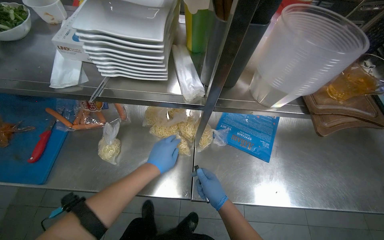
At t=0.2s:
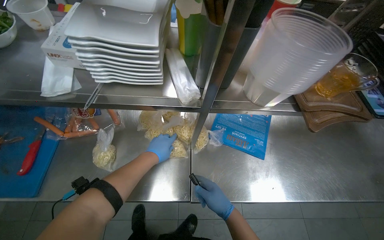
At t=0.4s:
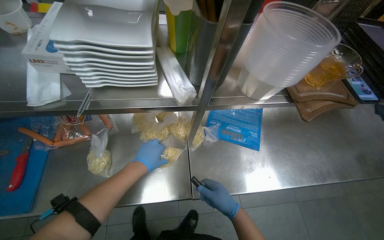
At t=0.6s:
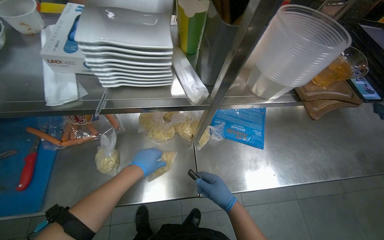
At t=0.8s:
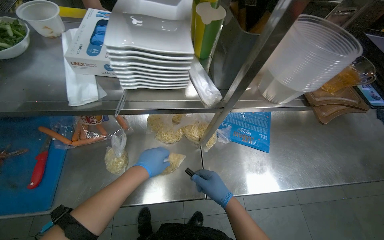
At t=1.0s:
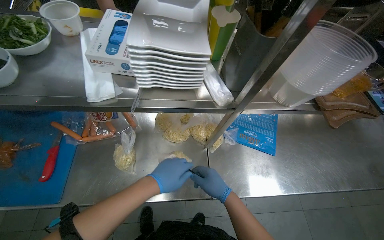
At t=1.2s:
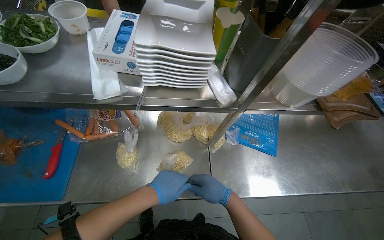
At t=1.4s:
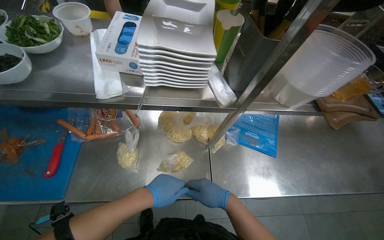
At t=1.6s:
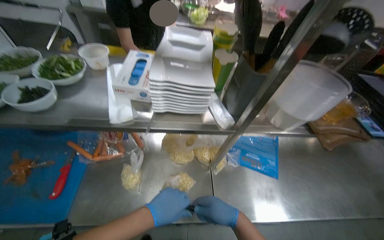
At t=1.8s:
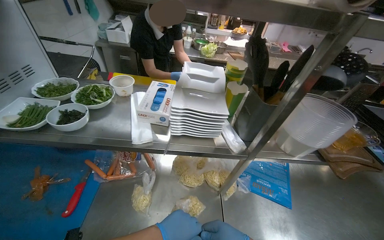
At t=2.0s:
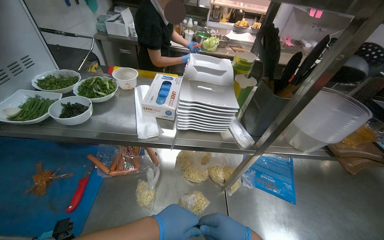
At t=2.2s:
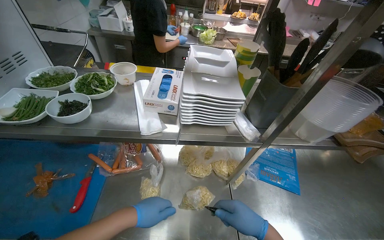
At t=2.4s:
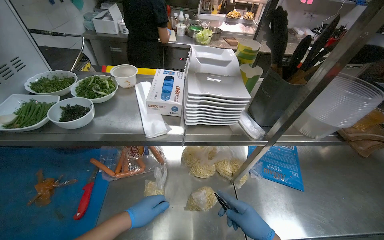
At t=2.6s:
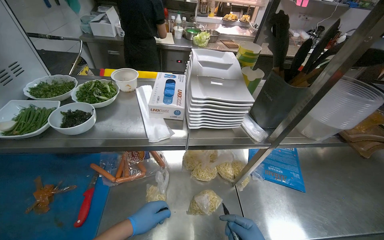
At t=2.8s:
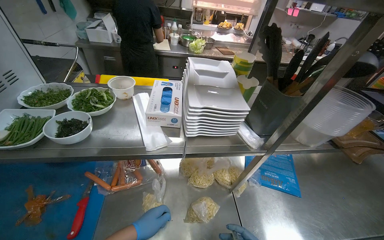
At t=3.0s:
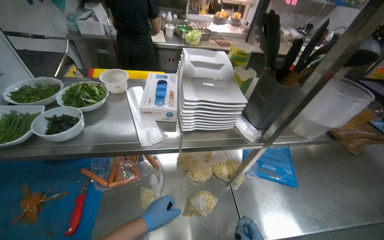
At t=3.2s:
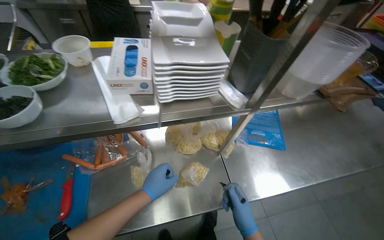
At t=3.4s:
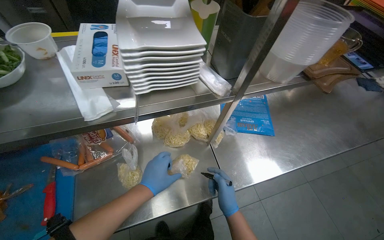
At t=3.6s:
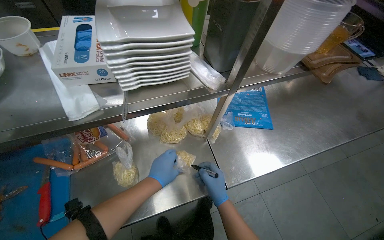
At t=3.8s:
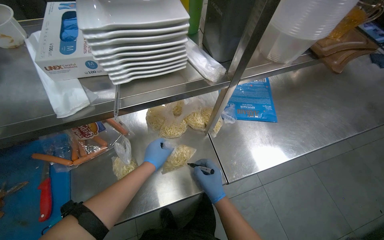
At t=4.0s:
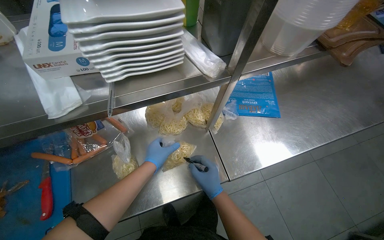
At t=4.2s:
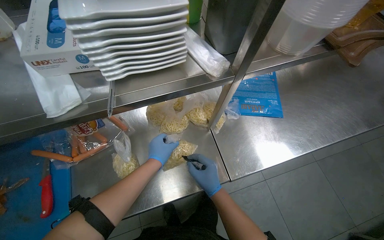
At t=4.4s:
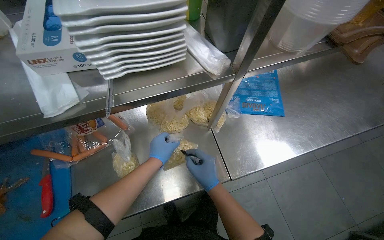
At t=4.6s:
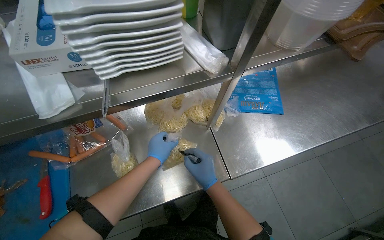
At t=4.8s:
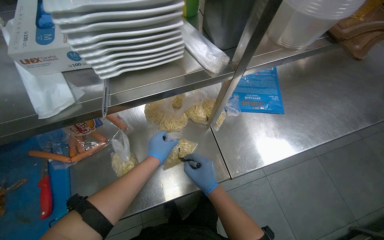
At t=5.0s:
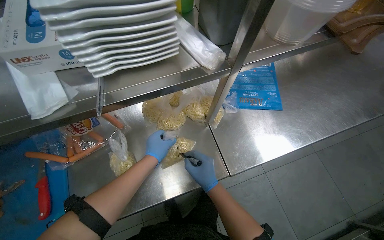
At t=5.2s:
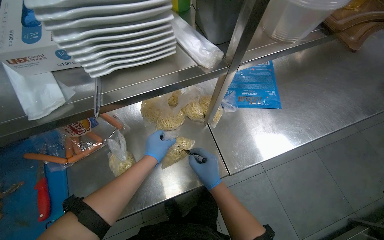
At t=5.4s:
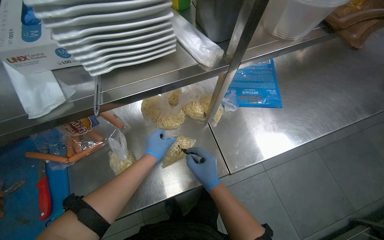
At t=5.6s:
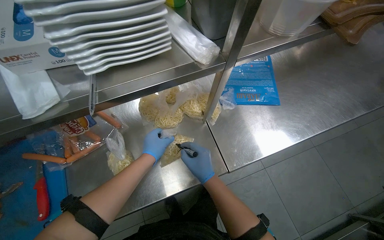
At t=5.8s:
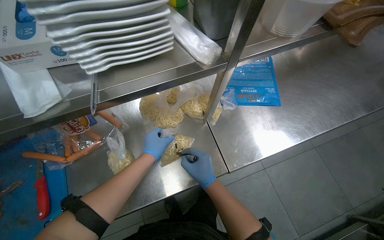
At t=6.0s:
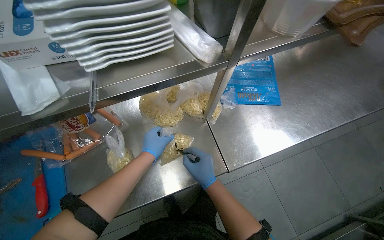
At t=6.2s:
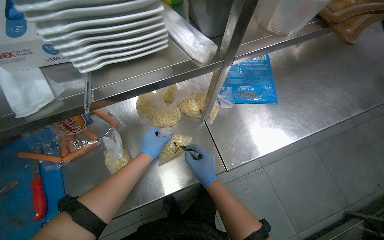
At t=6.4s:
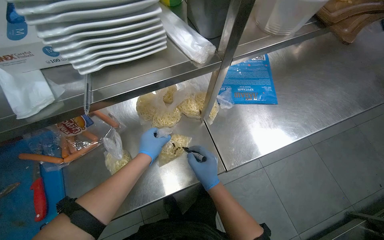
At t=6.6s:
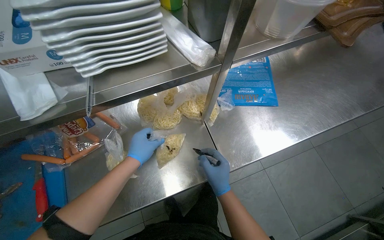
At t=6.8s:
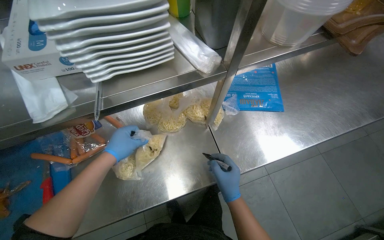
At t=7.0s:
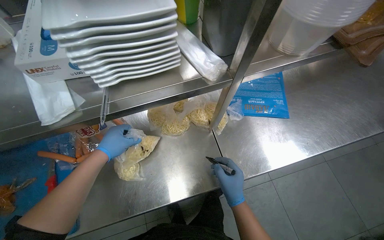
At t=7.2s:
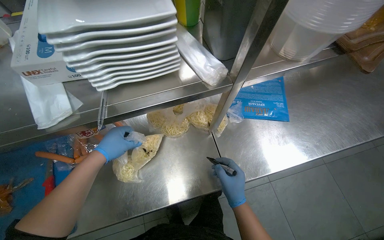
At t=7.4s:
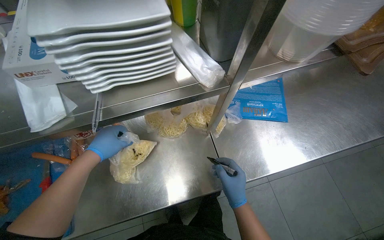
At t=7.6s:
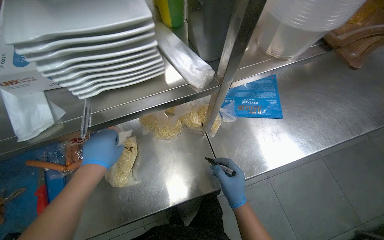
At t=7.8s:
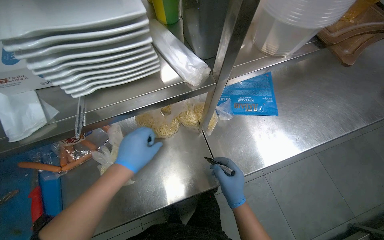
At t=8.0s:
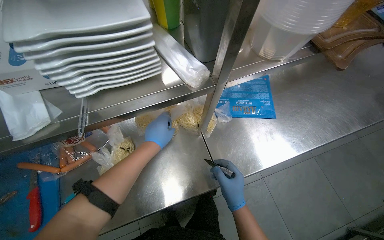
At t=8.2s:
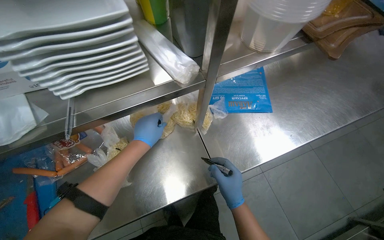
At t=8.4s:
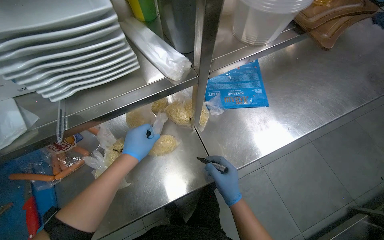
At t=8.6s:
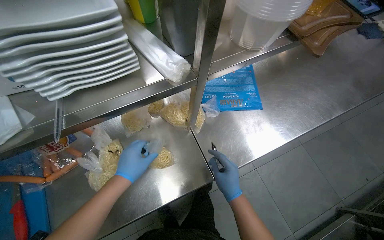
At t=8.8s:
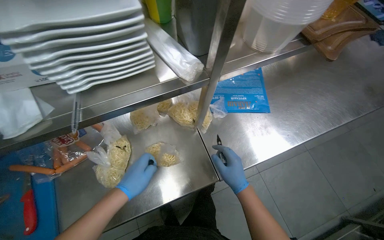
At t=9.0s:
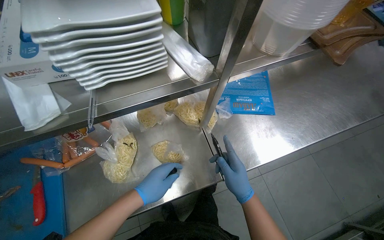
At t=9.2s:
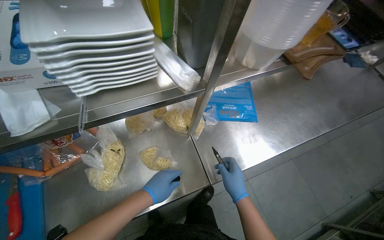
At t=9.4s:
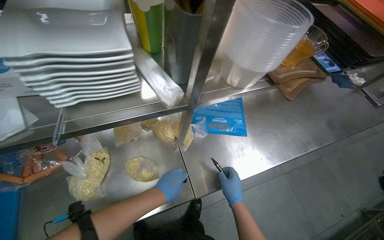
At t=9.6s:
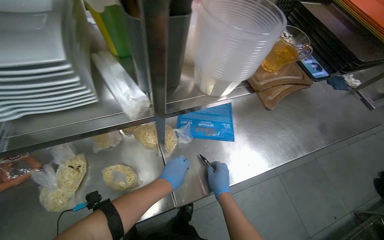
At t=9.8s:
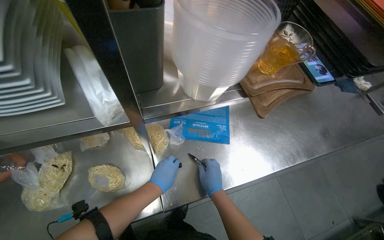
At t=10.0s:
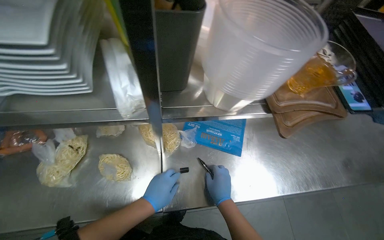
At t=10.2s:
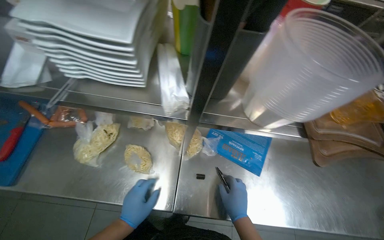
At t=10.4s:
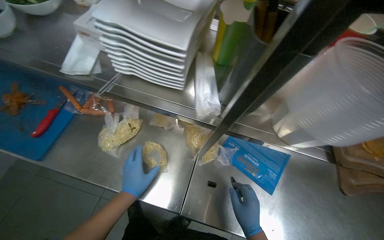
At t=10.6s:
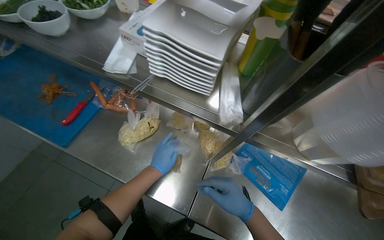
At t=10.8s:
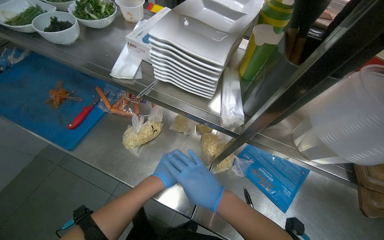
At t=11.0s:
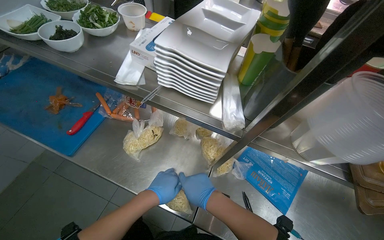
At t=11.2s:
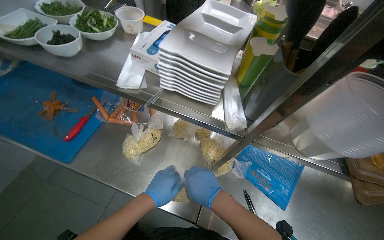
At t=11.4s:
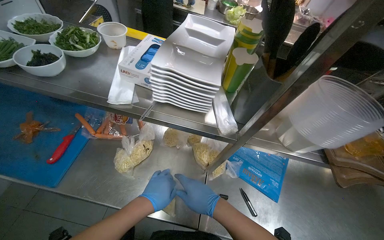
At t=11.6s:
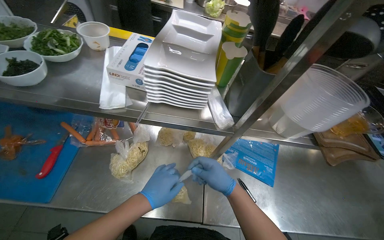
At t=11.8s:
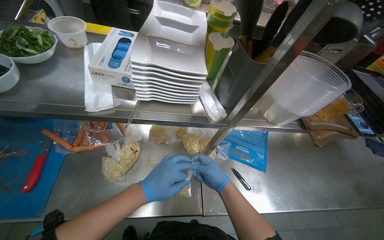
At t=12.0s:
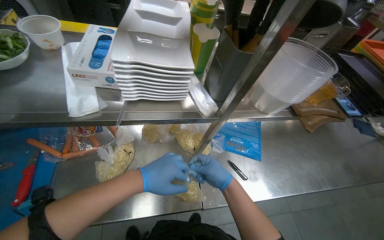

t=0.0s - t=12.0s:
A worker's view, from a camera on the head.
Job: preparing food.
The whole recording: Preparing noodle portions. The worker seals individual portions of noodles into plastic bags.
t=0.0s - t=1.6s: Both hands move nearer to the camera, about 10 cm.
t=3.0s - t=4.4s: The wearer looks some 20 degrees further downward. The left hand travels farther from the camera by roughly 15 cm.
t=4.4s - t=6.0s: The hands make small movements and keep their place.
t=6.0s - t=7.6s: The left hand shifts about 10 cm nearer to the camera. The right hand moves to the right, roughly 10 cm.
t=7.6s - t=9.0s: The left hand heads to the right and down the picture, covering some 15 cm.
t=9.0s - t=10.4s: The wearer's head swings roughly 35 degrees to the left.
t=10.4s - t=12.0s: The wearer's head swings roughly 25 degrees to the right.

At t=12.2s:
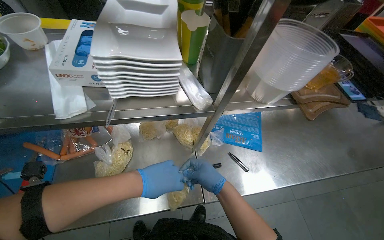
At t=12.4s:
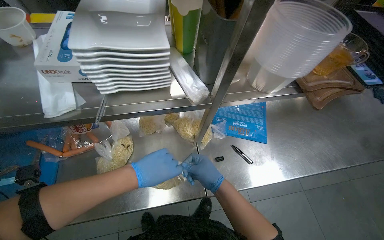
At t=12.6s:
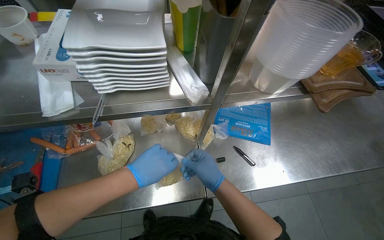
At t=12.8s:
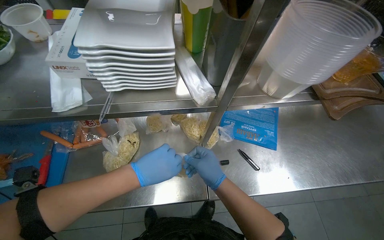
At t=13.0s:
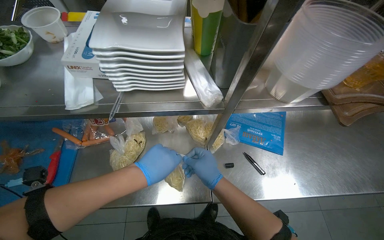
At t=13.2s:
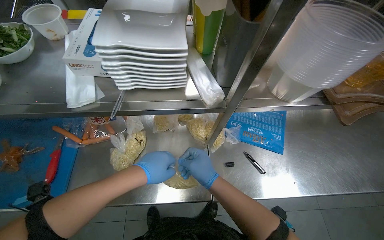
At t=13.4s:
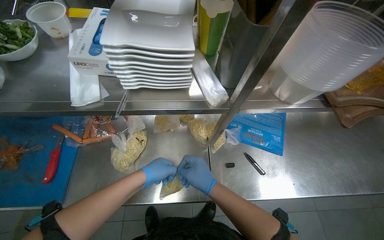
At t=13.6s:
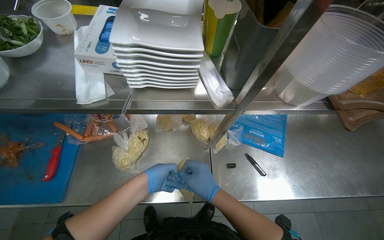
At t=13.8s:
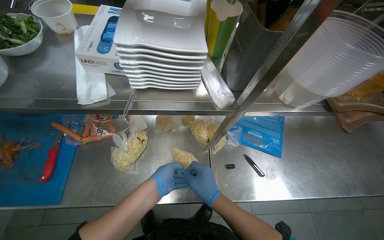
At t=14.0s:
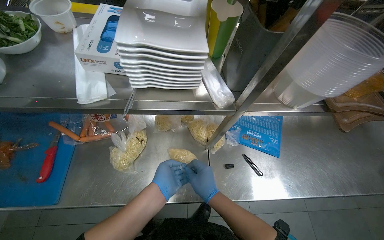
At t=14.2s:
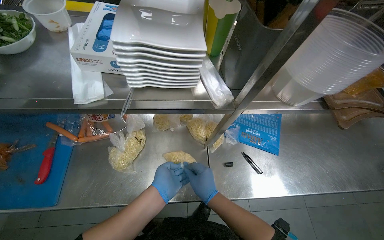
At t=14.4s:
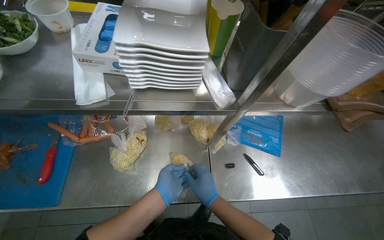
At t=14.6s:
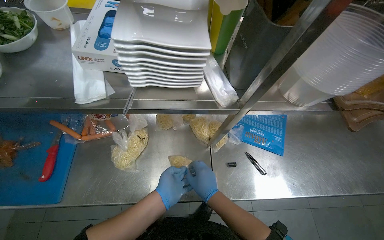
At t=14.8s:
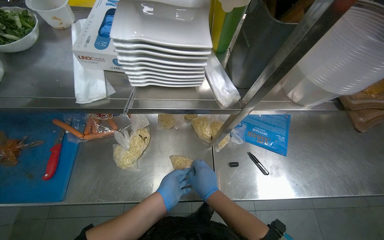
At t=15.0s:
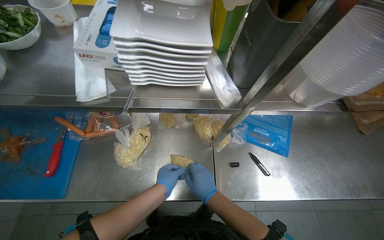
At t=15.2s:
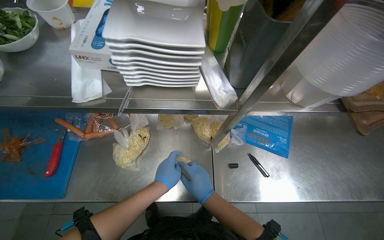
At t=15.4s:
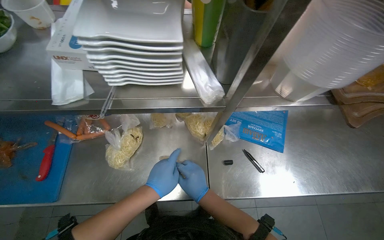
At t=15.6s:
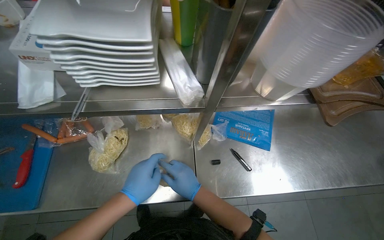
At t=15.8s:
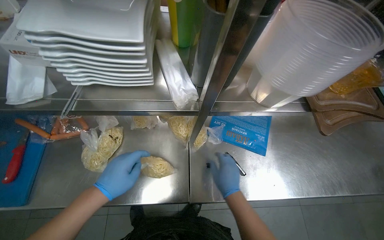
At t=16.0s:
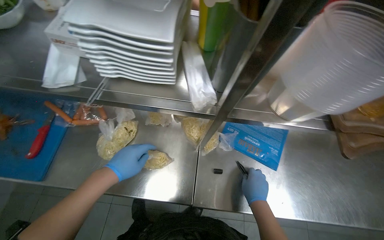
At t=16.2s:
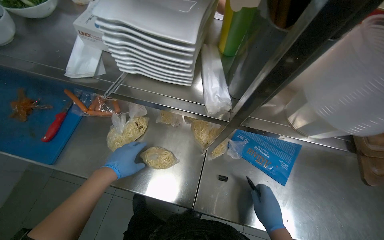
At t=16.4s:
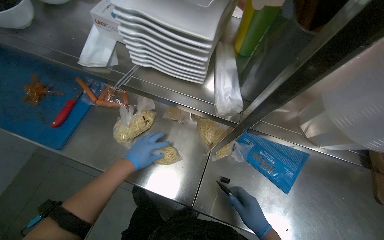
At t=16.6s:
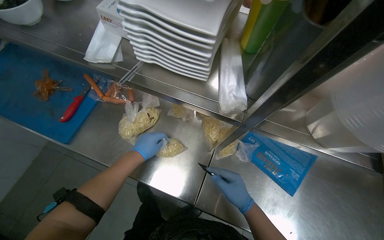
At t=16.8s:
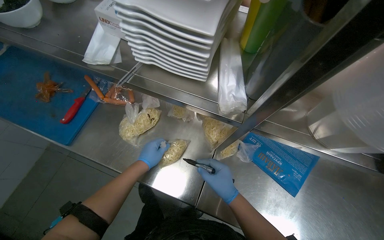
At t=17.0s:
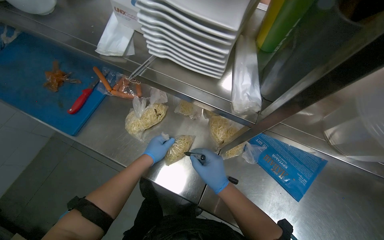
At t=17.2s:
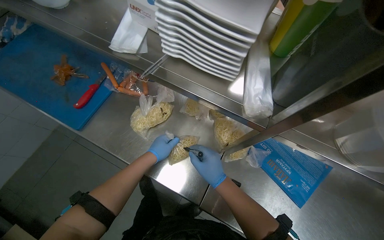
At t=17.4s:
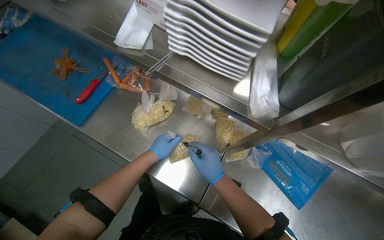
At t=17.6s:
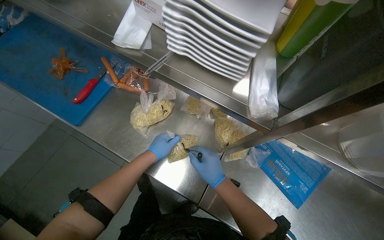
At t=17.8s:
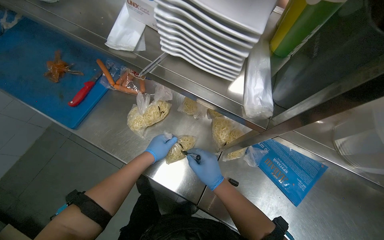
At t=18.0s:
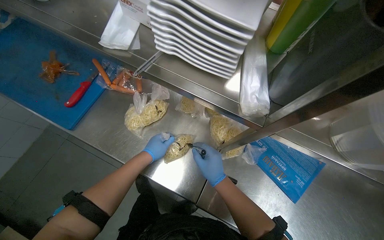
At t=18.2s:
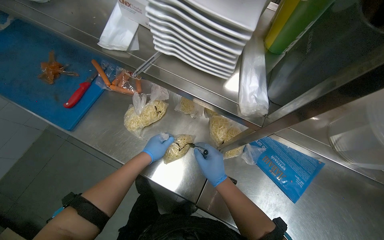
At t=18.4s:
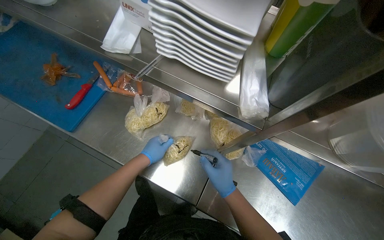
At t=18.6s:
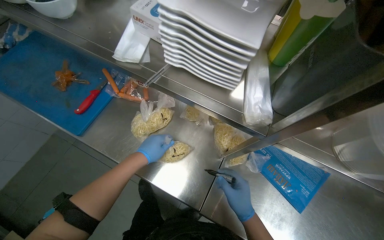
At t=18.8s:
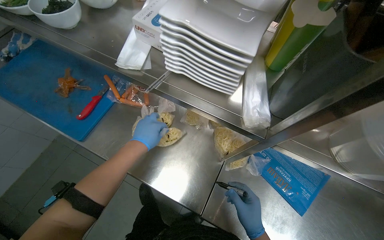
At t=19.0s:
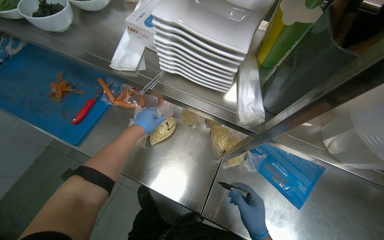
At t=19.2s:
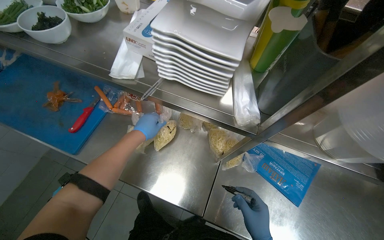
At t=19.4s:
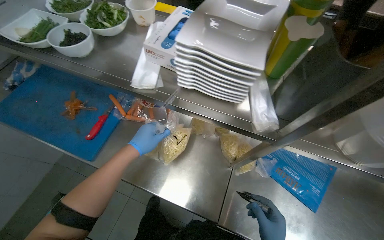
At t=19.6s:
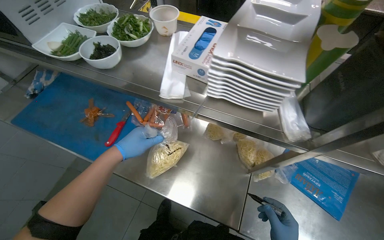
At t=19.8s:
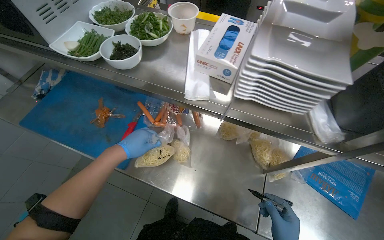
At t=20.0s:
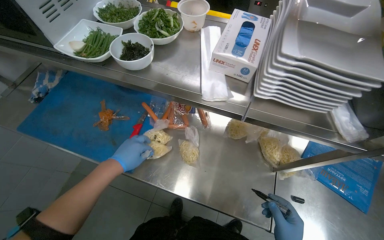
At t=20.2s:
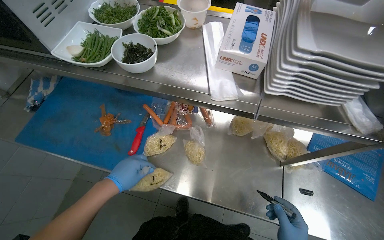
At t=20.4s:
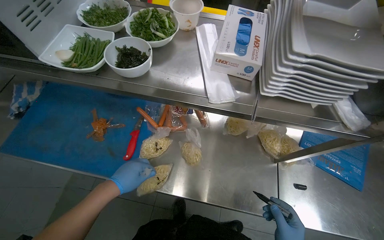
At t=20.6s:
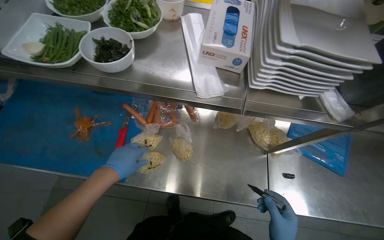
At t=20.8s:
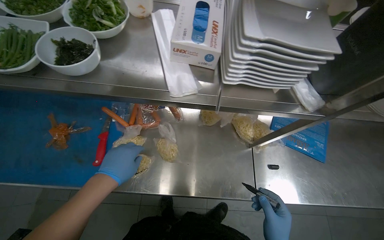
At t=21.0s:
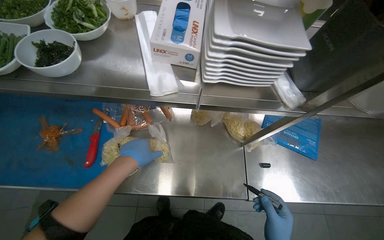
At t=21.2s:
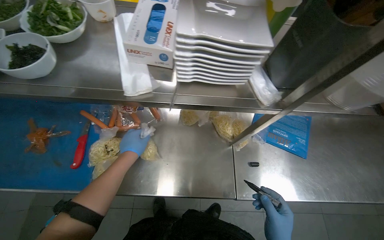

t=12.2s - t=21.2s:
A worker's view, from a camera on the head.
Job: preparing food.
The whole recording: Preparing noodle portions. The worker seals individual portions of noodles into plastic bags.
t=12.2s - t=13.8s: The hands work in one place, with small movements.
t=13.8s - t=15.2s: The hands work in one place, with small movements.
t=15.2s - t=16.6s: The right hand is displaced to the right by some 20 cm.
t=18.2s - t=19.8s: The left hand travels to the left by some 25 cm.
t=19.8s - t=21.2s: The wearer looks roughly 20 degrees further to the right.
